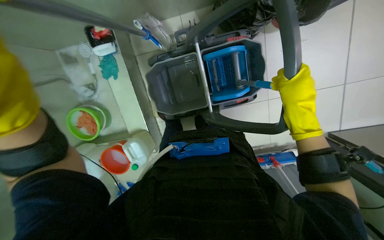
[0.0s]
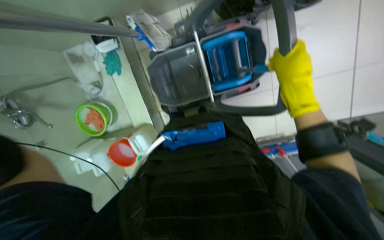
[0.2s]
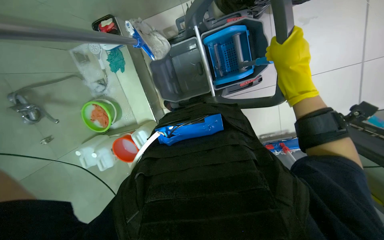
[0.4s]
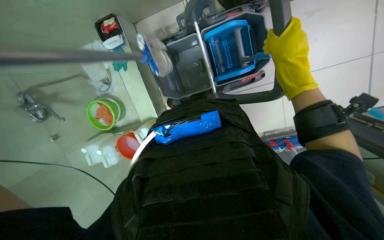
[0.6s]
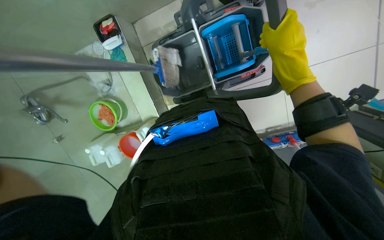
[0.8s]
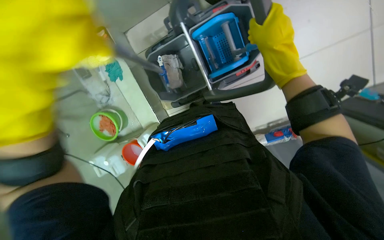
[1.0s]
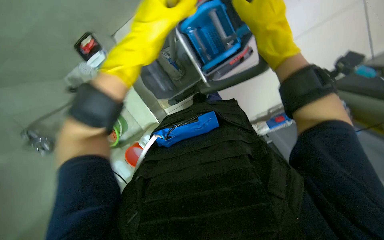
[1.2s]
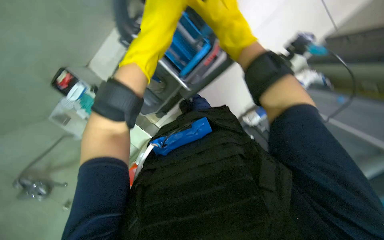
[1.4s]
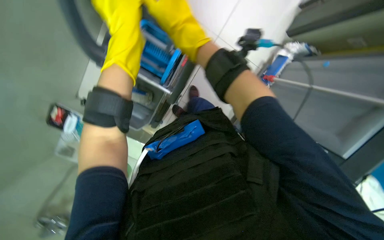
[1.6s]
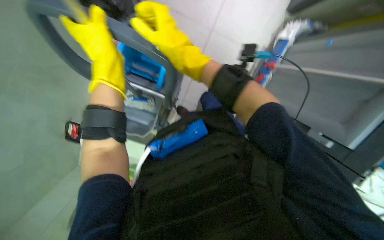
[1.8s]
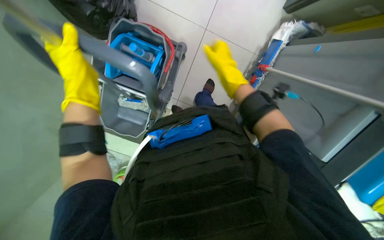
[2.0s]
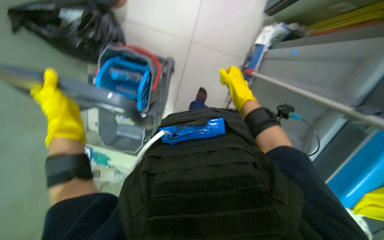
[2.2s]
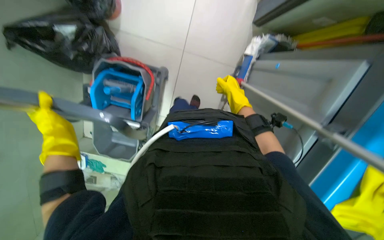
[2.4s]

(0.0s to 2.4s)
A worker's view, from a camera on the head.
Job: organizing items.
The whole recording: Moving and organizing cleaning cart. The worker moves the cleaning cart and places a black mat onto it.
1.2s - 2.4s: The scene rotates counterclockwise by roughly 40 degrees.

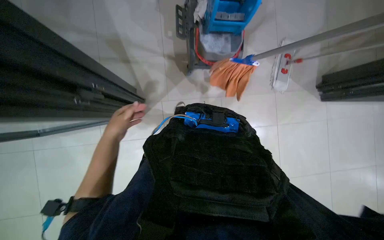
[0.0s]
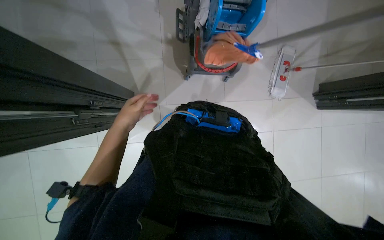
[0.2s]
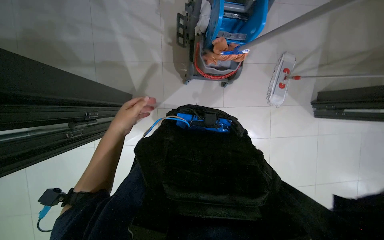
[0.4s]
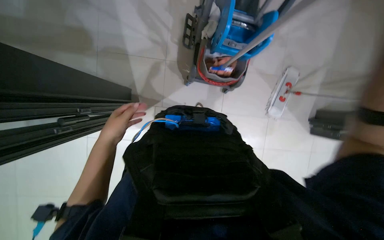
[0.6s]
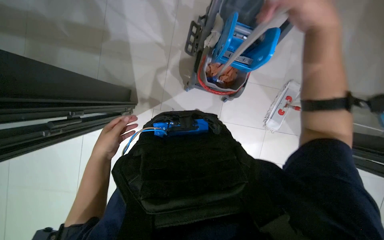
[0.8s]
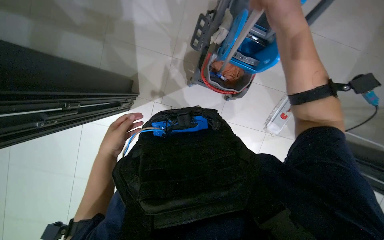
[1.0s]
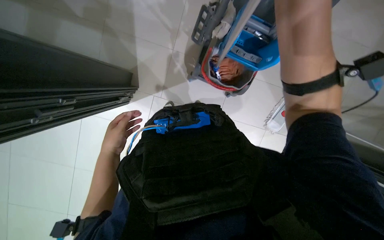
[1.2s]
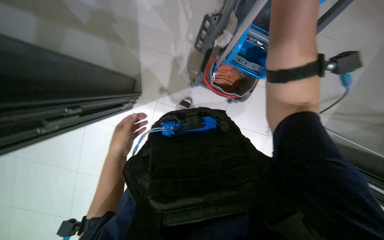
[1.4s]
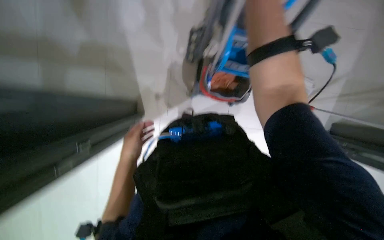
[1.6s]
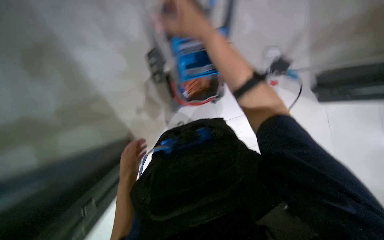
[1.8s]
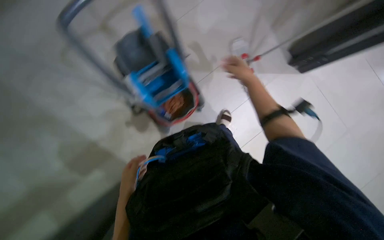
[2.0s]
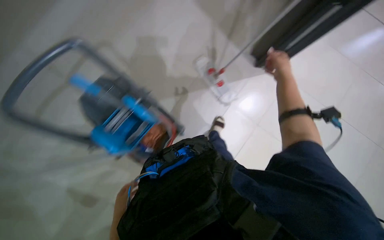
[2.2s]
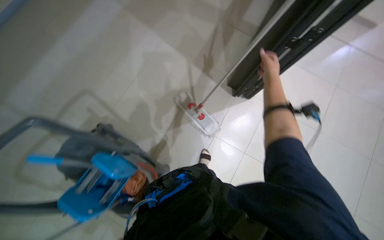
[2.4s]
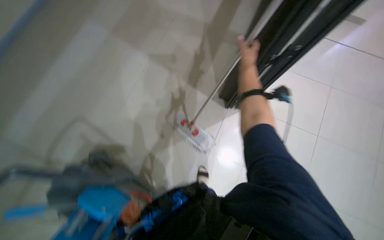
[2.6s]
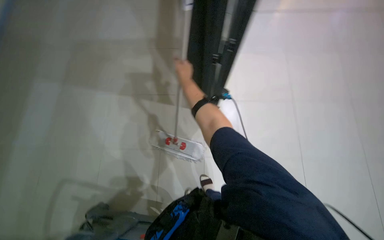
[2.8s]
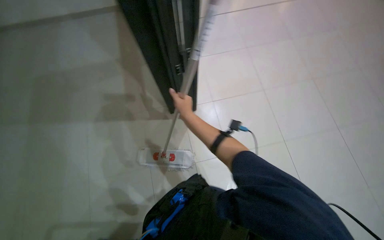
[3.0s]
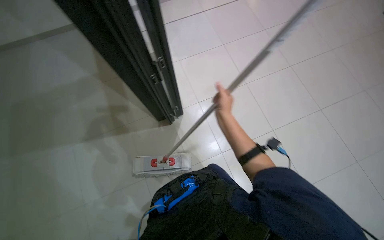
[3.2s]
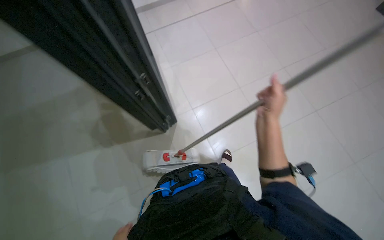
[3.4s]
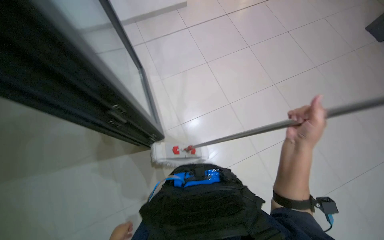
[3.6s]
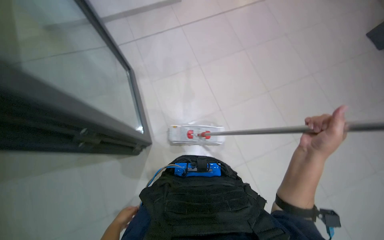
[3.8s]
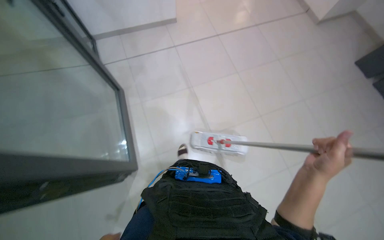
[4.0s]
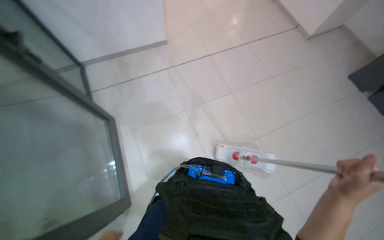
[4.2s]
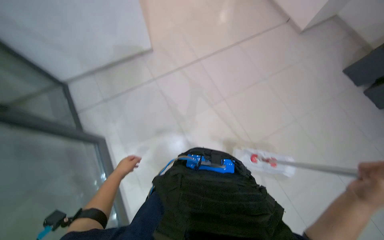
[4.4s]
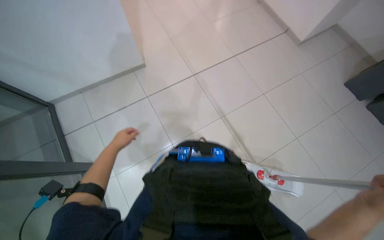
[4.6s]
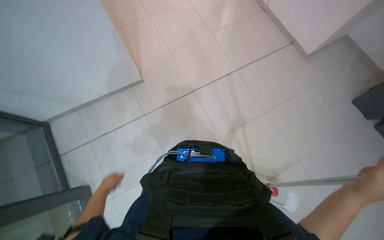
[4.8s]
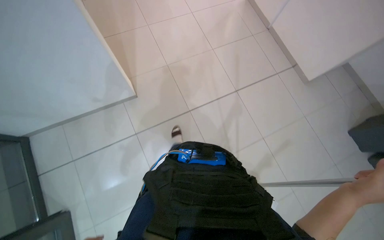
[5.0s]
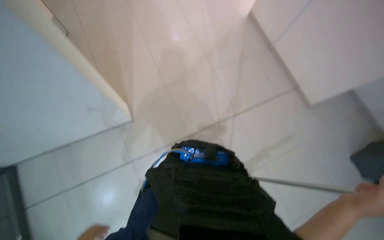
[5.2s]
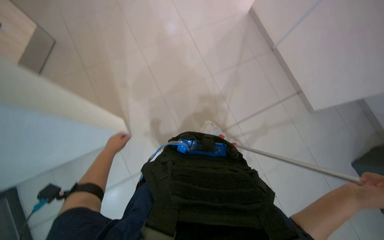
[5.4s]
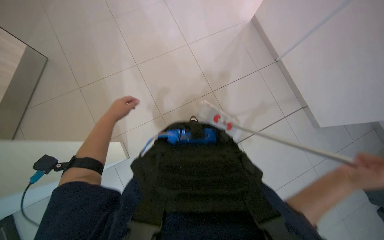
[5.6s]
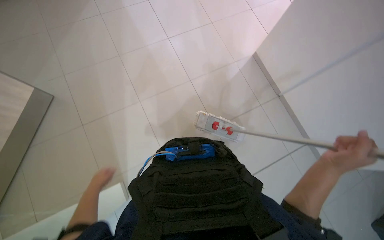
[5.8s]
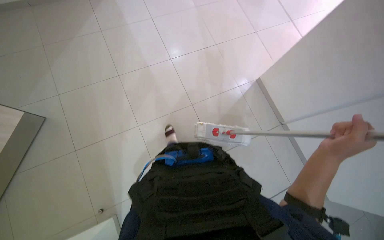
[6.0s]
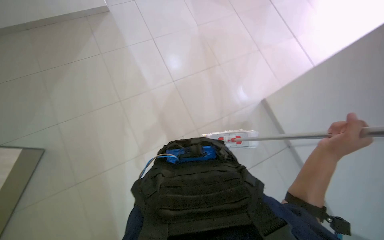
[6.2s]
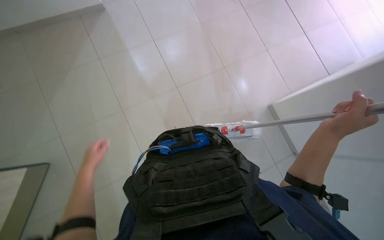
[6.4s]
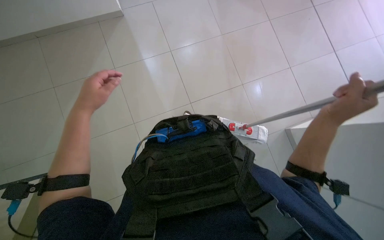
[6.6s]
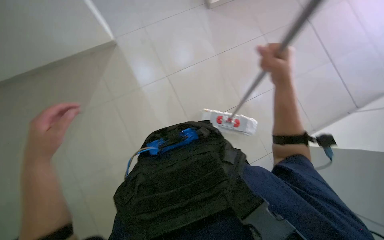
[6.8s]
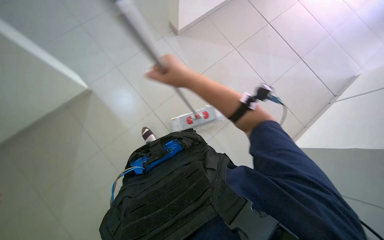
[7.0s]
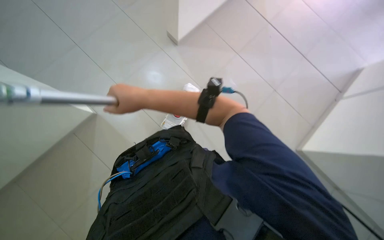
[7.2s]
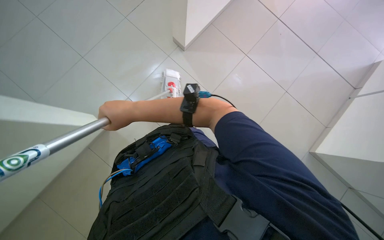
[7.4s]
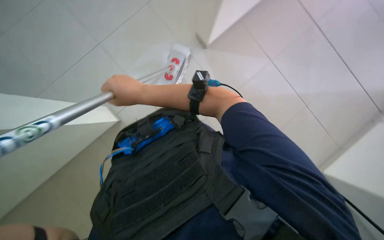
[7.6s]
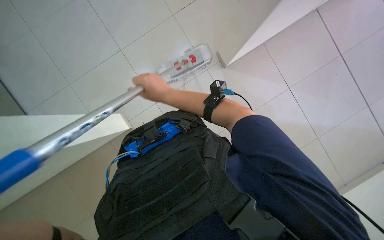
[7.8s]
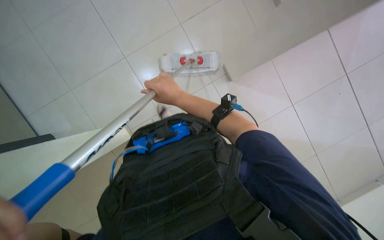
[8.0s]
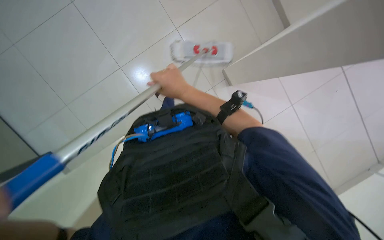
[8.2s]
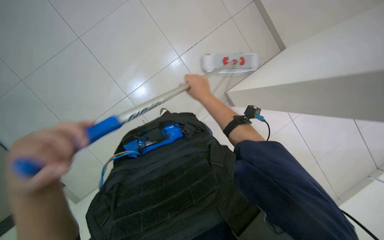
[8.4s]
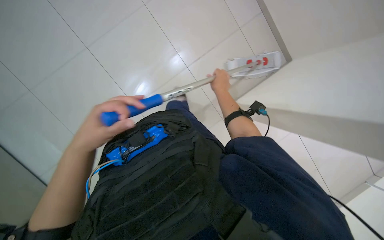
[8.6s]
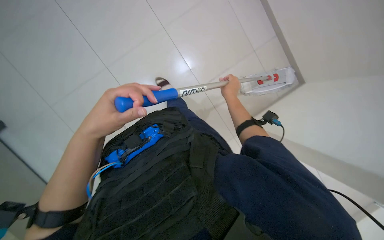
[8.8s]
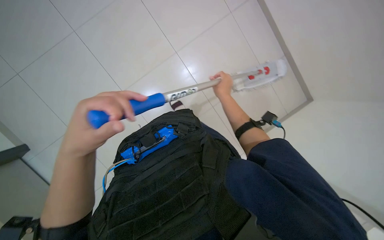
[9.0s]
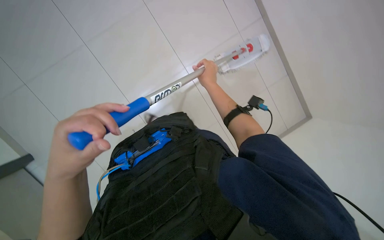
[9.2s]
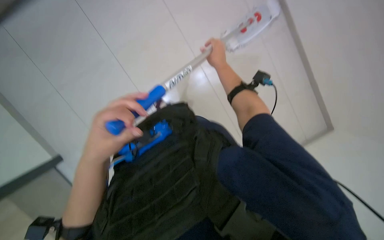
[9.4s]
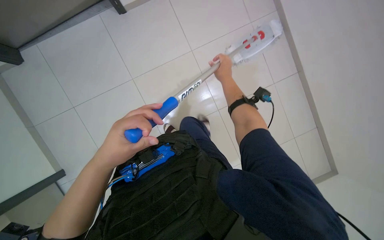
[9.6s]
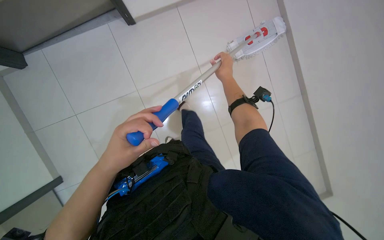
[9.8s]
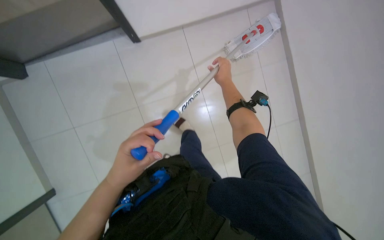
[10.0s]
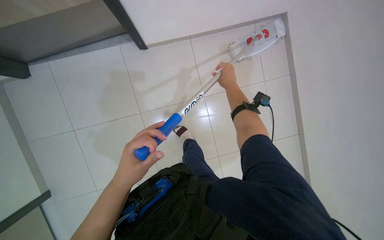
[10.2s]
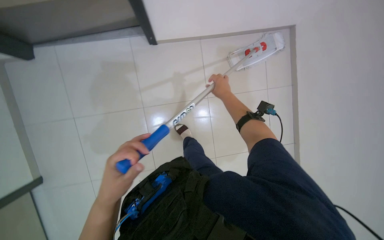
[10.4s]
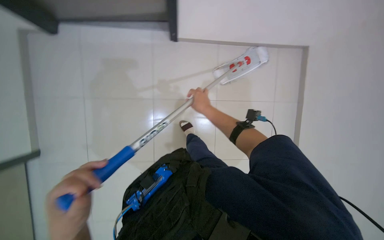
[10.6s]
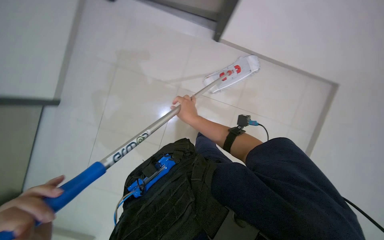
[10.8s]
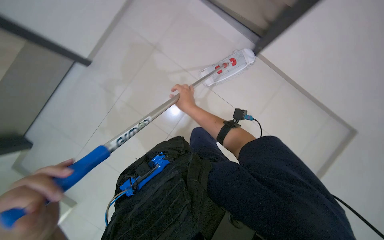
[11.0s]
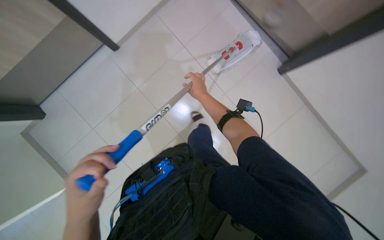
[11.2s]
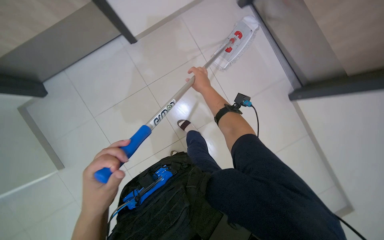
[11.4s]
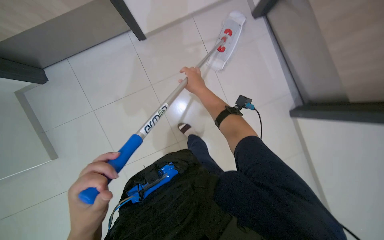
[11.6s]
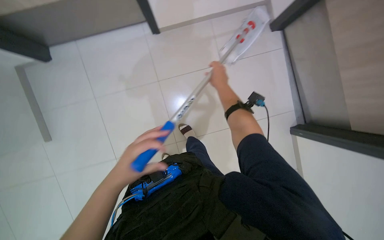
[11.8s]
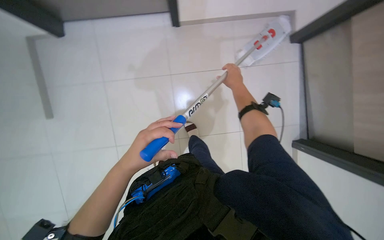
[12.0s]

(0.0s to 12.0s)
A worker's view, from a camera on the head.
Job: mopping floor.
The whole recording: Mopping floor with flat mop. The worker mops the tiled floor with a flat mop.
0.0s - 1.6s: The left hand travels to the right by some 10 cm.
1.6s - 3.0s: The wearer looks some 85 degrees further to the right. The camera pitches upward, by approximately 35 degrees.
7.6s - 9.0s: The wearer's head swings about 25 degrees to the left. The right hand heads to the right, covering roughly 15 cm.
10.4s - 12.0s: The scene rotates clockwise by some 45 degrees.

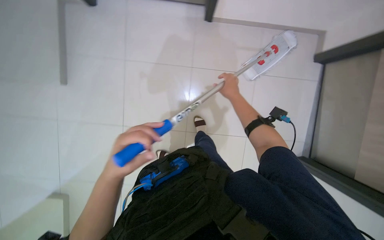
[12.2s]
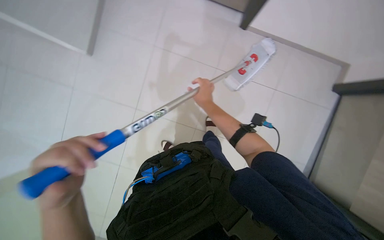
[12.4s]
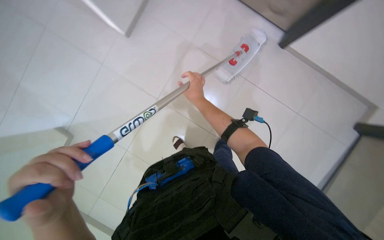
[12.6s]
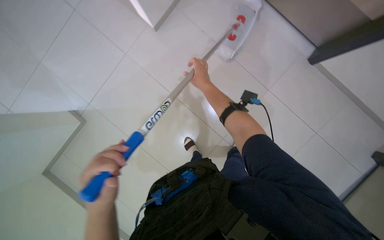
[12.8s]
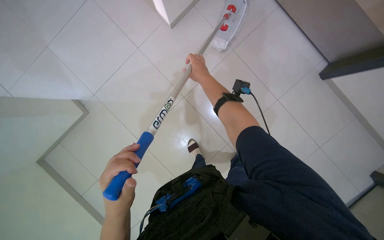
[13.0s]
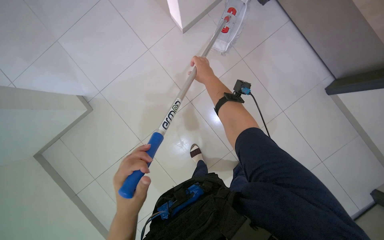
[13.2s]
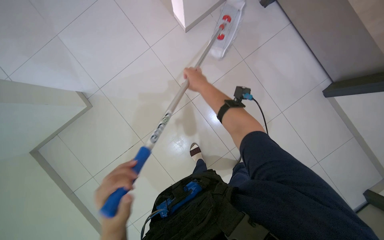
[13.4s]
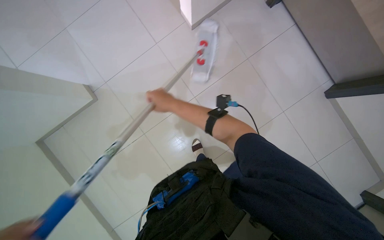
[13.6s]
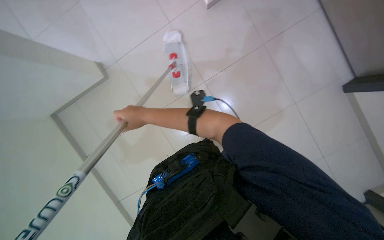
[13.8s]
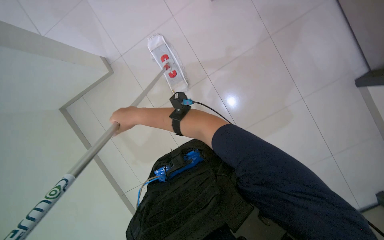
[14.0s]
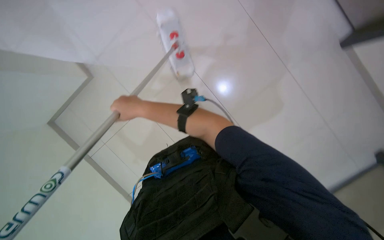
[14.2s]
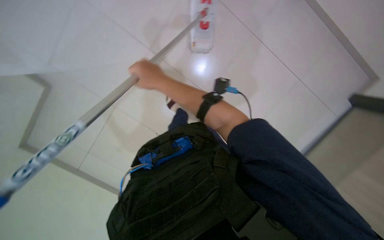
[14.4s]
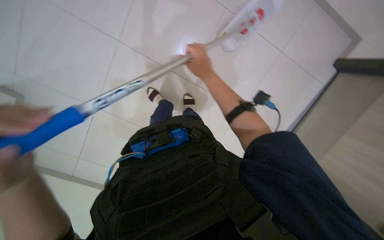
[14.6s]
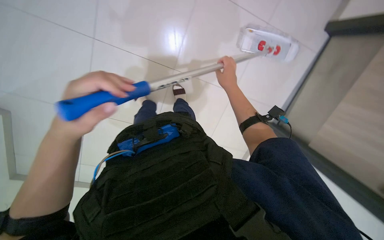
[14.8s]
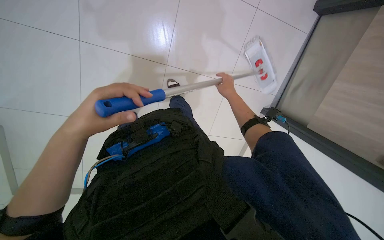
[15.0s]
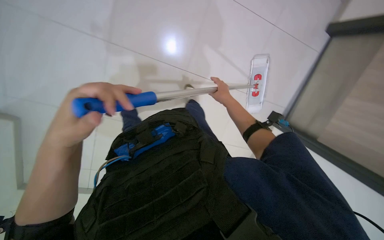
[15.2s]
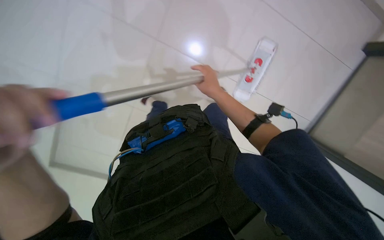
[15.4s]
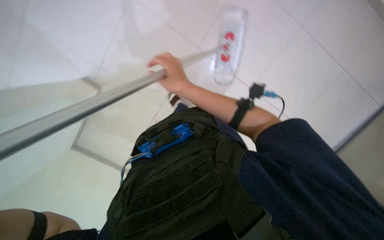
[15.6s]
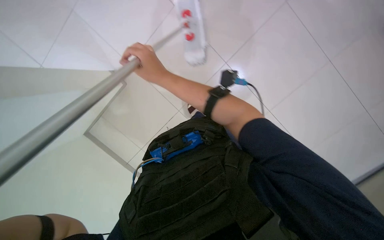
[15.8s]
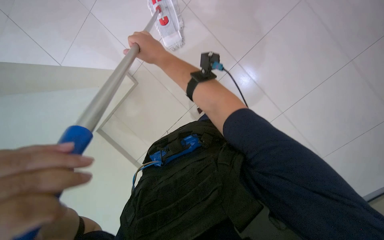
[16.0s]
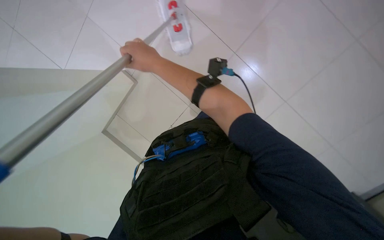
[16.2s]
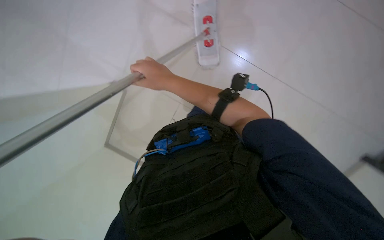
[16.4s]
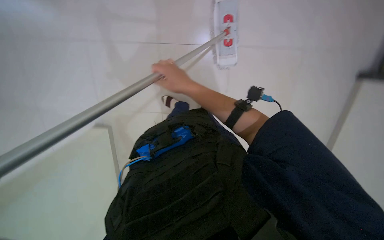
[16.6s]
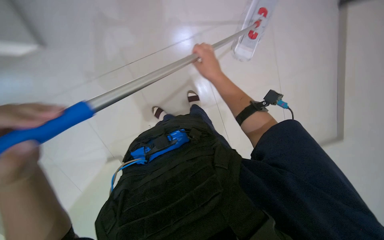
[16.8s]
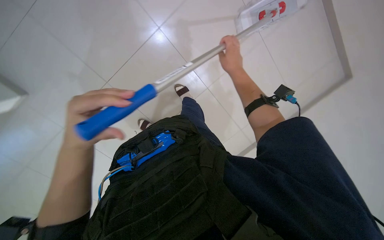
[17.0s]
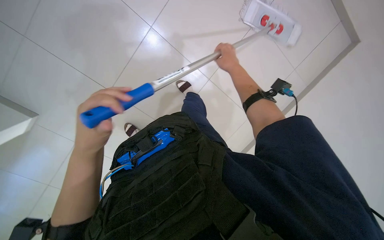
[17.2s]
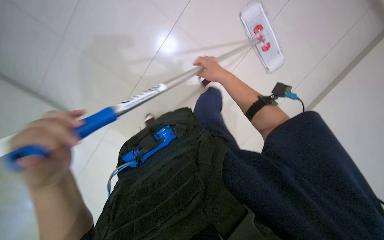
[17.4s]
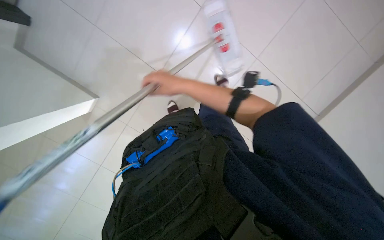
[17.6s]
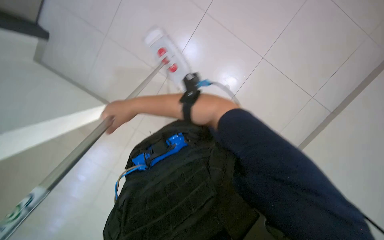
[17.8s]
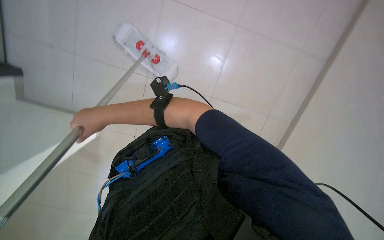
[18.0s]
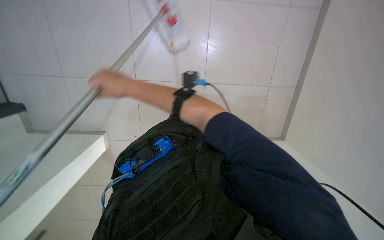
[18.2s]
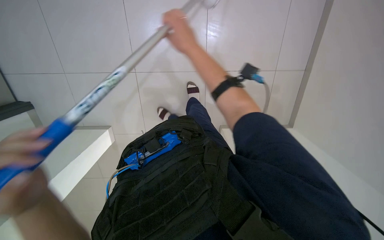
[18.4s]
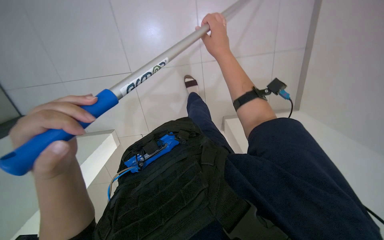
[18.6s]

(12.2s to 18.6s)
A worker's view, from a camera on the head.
Job: mopping floor.
The whole recording: Mopping floor with flat mop. The worker mops the tiled floor with a flat mop.
12.2s - 13.8s: The view tilts some 20 degrees downward. The right hand shifts some 50 cm to the left, nearer to the camera and down the picture.
13.8s - 15.4s: The right hand shifts some 15 cm to the right.
15.4s - 17.0s: The right hand is displaced up the picture by about 20 cm, and reaches about 20 cm to the left, then returns.
17.0s - 18.6s: The right hand moves some 35 cm to the left and comes back.
